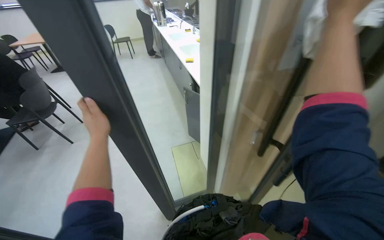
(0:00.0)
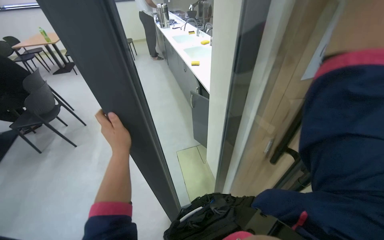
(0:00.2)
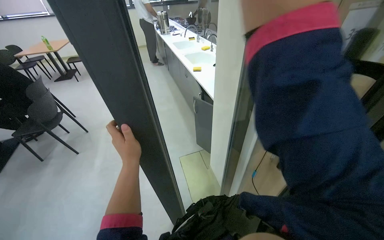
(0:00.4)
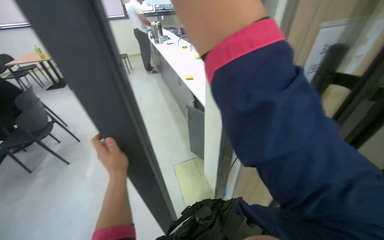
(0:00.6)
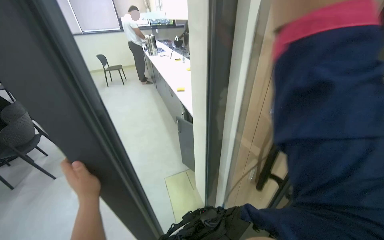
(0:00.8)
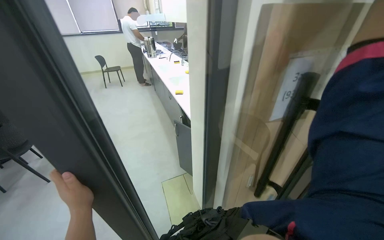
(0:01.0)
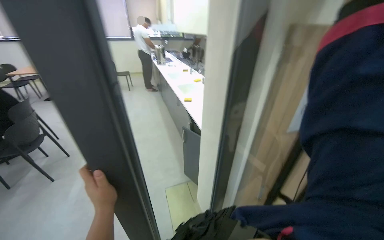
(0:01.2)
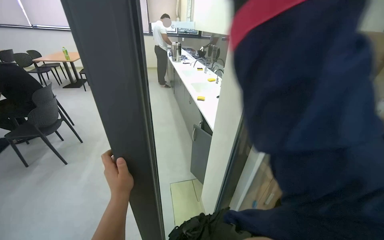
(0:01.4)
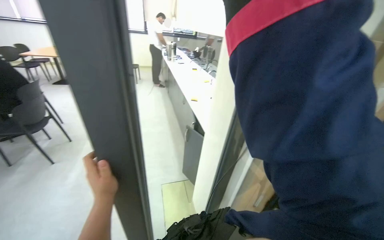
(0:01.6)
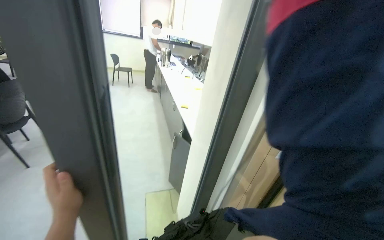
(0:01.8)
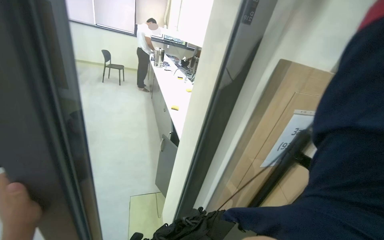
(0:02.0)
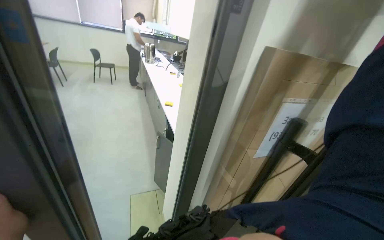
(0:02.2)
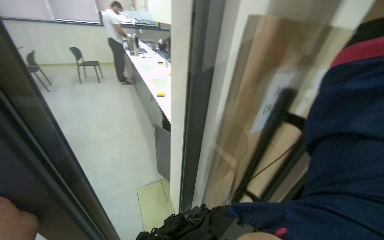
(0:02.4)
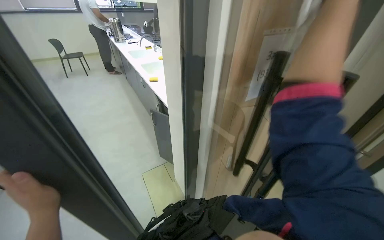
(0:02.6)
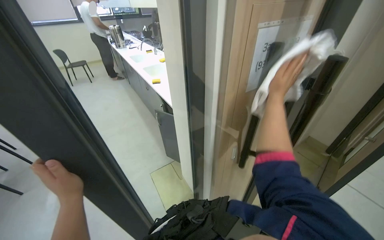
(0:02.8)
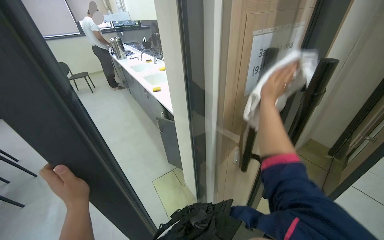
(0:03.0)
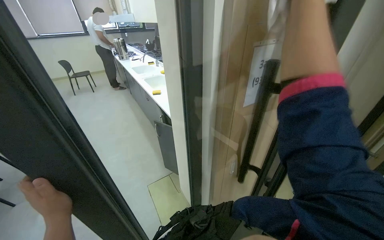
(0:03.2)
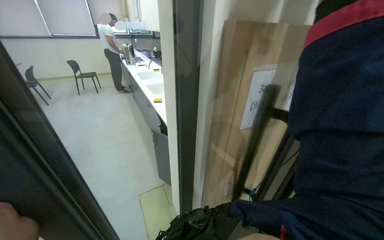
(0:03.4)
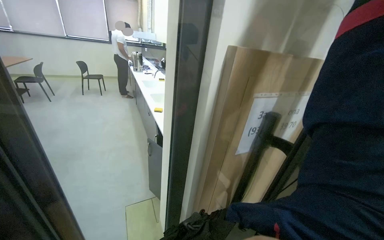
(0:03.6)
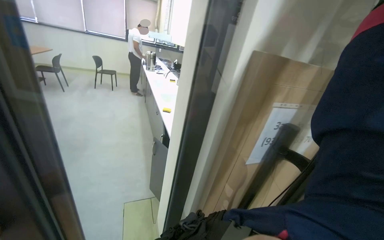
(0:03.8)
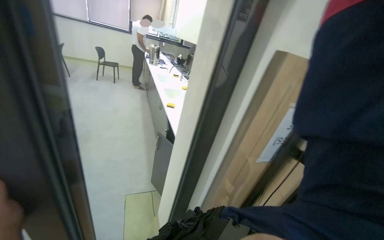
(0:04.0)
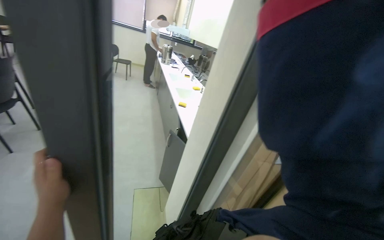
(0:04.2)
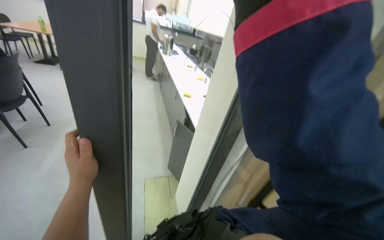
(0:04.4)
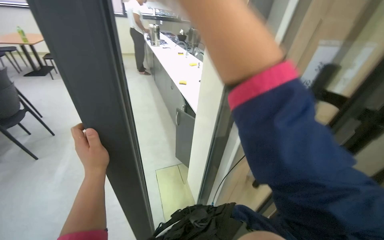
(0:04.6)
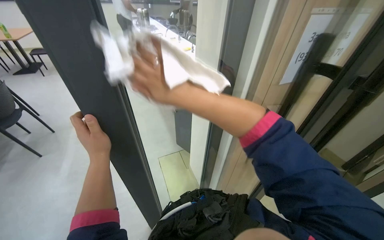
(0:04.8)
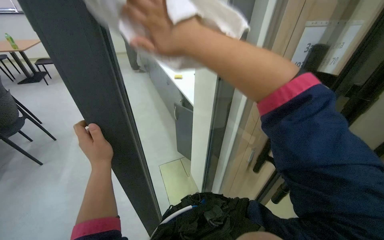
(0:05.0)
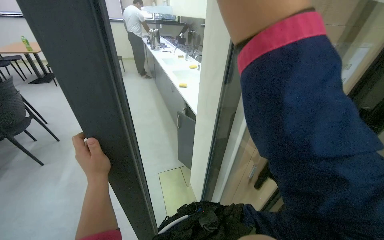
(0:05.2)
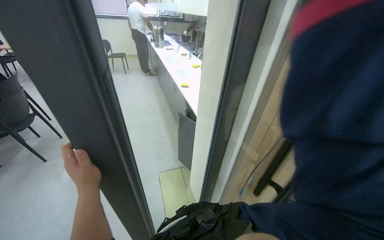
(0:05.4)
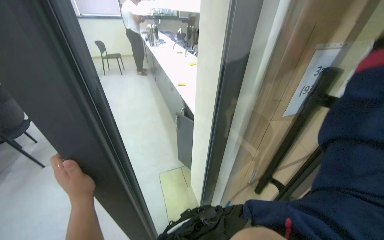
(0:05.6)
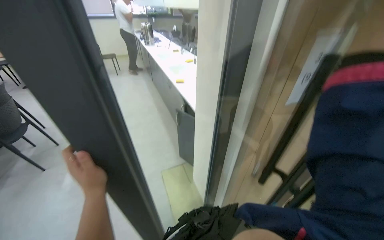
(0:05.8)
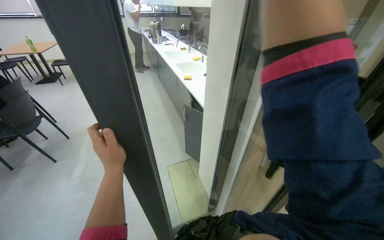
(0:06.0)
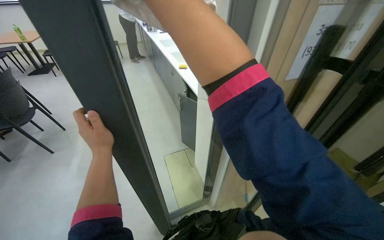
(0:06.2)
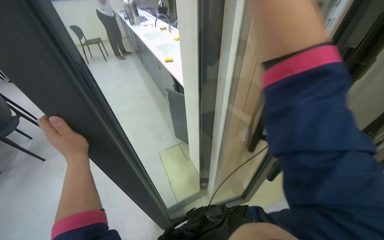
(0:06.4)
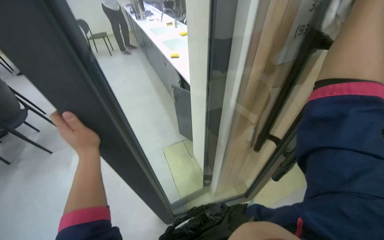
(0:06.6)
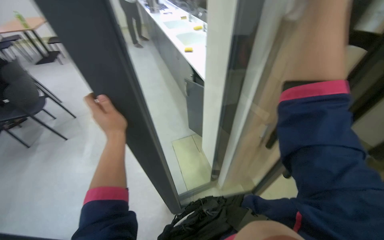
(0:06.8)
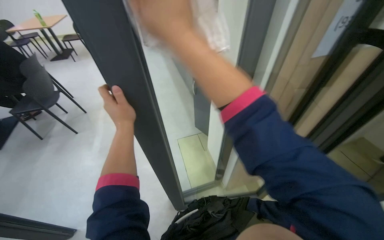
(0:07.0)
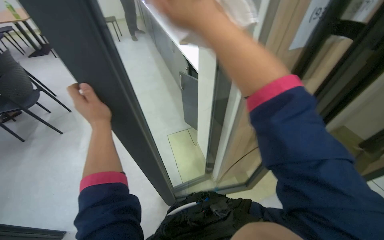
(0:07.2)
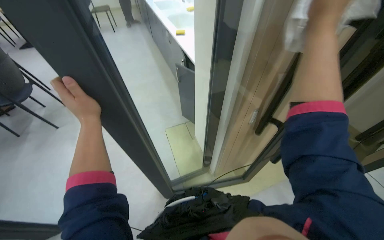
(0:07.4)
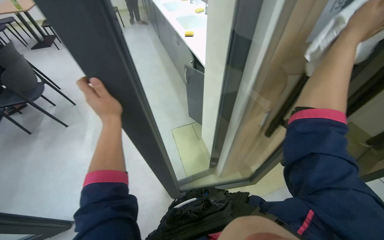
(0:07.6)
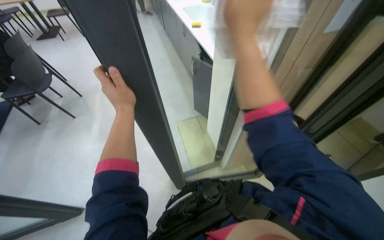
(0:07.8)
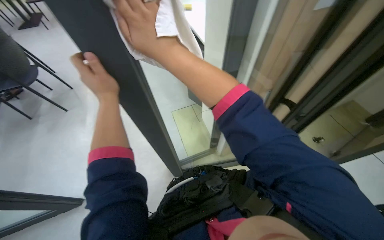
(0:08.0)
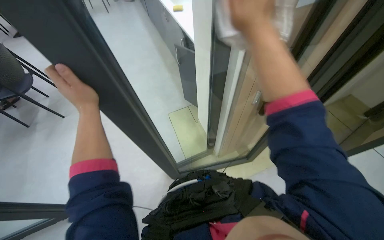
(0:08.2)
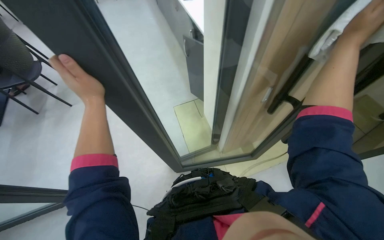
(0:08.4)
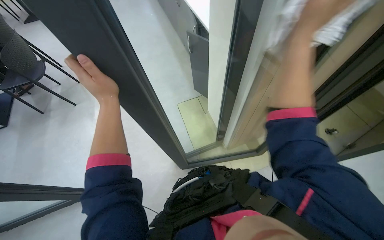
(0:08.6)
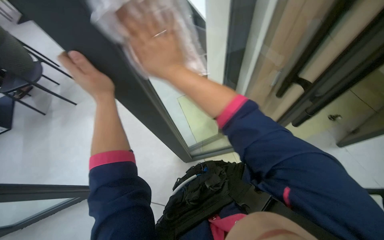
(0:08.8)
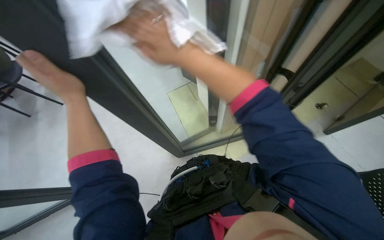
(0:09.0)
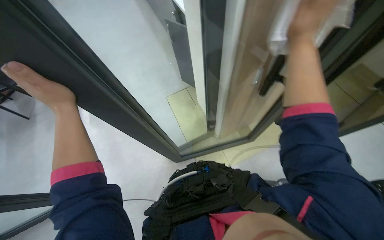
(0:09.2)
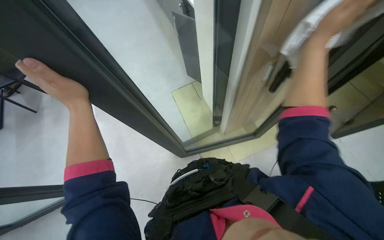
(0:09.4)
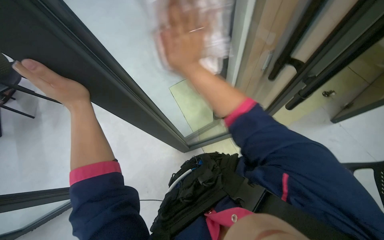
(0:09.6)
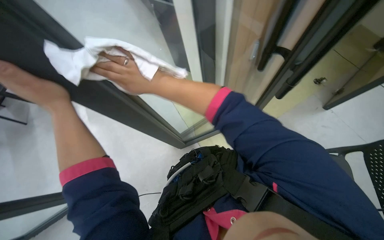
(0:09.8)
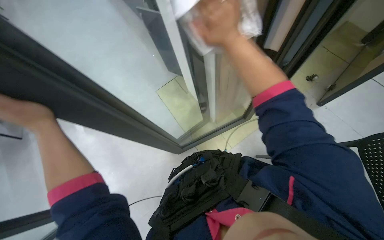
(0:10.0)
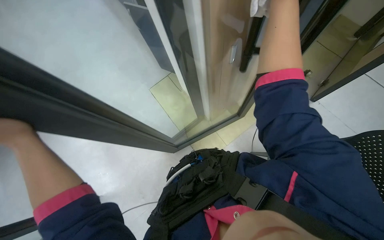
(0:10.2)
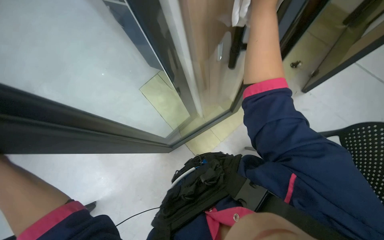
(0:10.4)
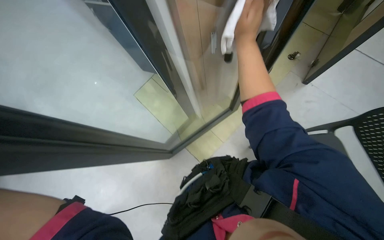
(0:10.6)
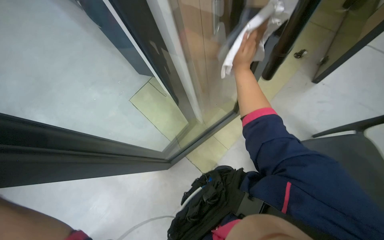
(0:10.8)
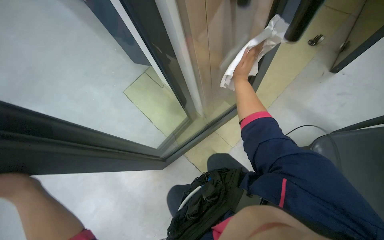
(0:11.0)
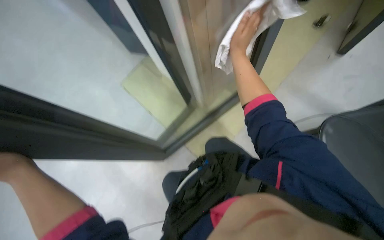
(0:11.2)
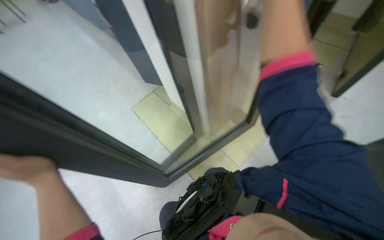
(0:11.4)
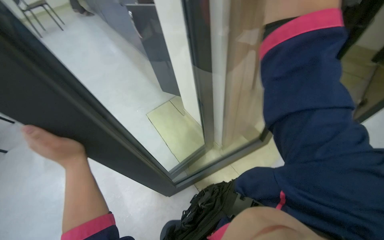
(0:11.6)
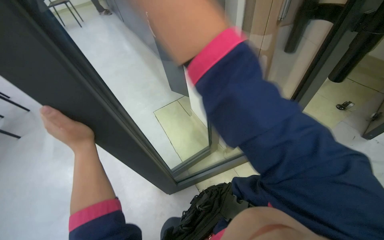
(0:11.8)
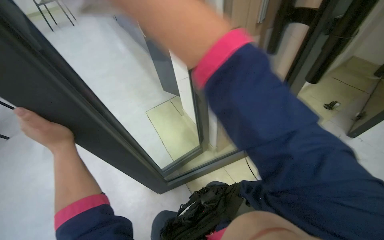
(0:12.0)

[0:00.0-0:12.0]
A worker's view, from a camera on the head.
Job: wiping surfaces.
The whole recording: Wiping door frame and handle. The worker wipes the door frame and handle with a white cloth.
0:06.0 to 0:07.6: The view tips downward by approximately 15 degrees.
0:07.6 to 0:09.0: The camera pitches downward, by about 15 degrees.
0:10.4 to 0:12.0: The view tilts some 15 degrees upward.

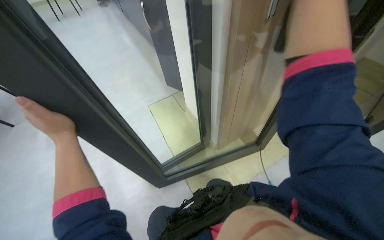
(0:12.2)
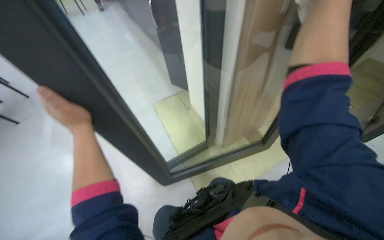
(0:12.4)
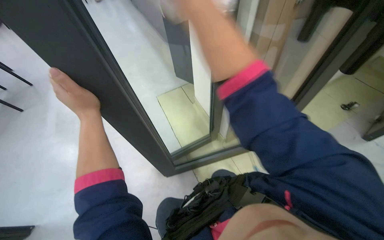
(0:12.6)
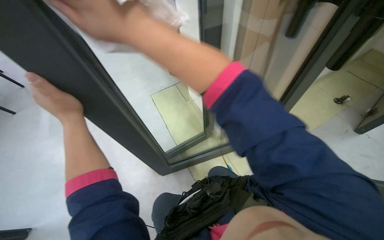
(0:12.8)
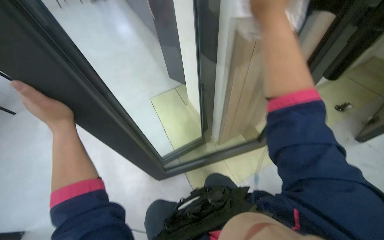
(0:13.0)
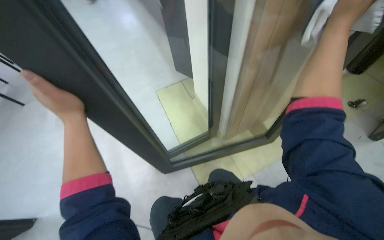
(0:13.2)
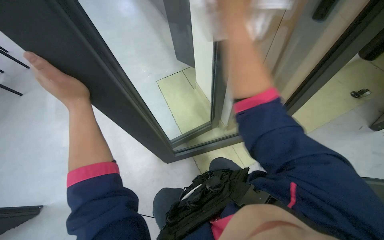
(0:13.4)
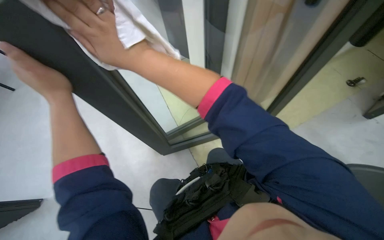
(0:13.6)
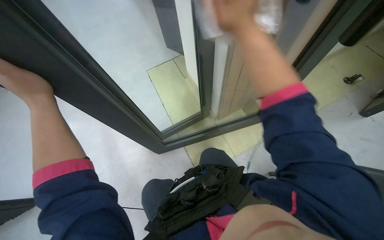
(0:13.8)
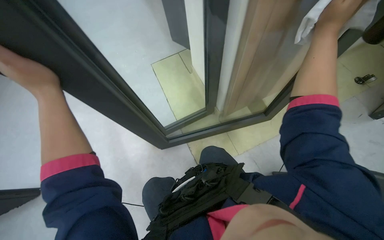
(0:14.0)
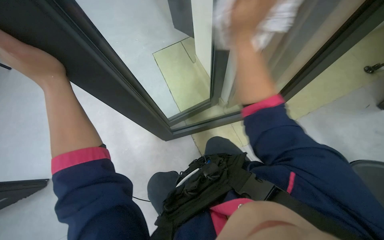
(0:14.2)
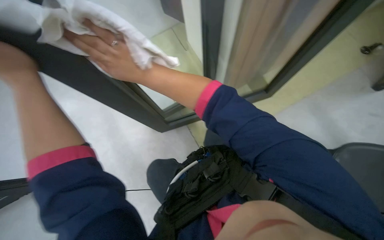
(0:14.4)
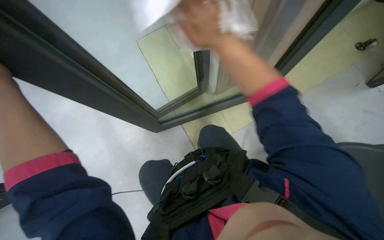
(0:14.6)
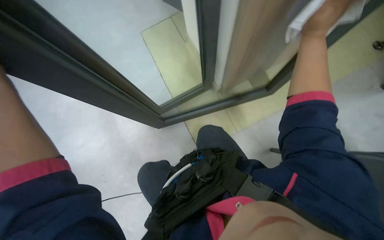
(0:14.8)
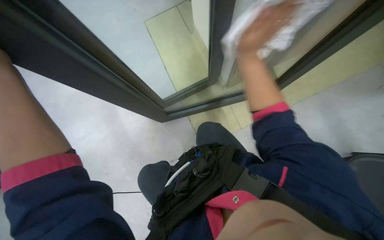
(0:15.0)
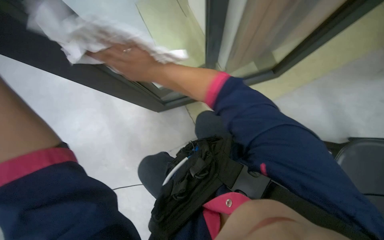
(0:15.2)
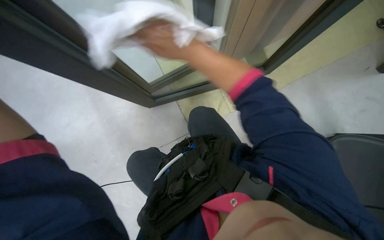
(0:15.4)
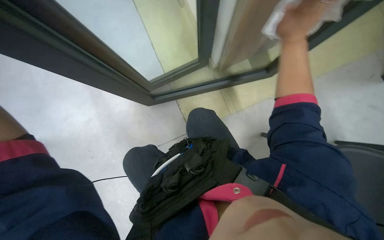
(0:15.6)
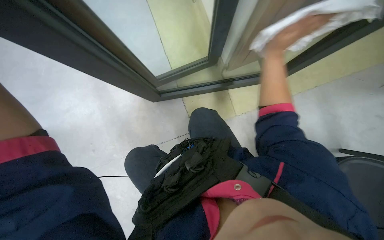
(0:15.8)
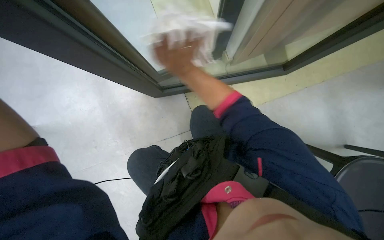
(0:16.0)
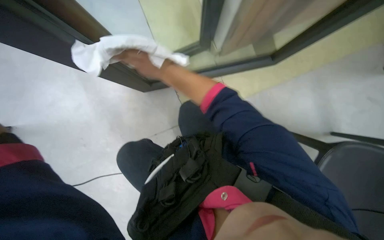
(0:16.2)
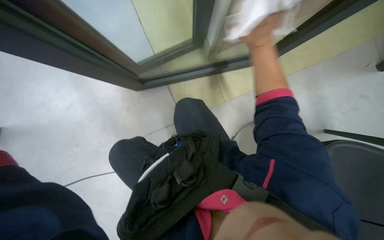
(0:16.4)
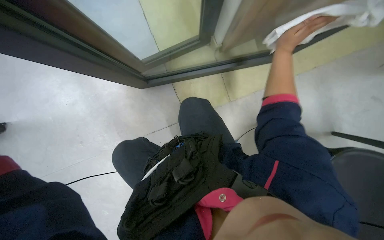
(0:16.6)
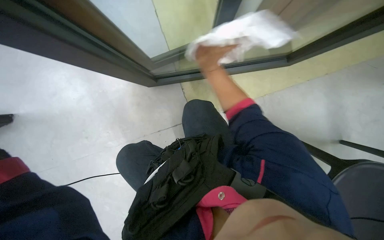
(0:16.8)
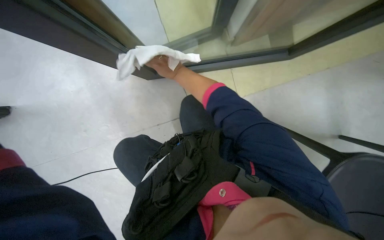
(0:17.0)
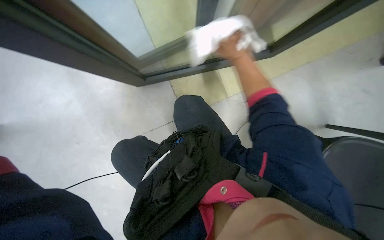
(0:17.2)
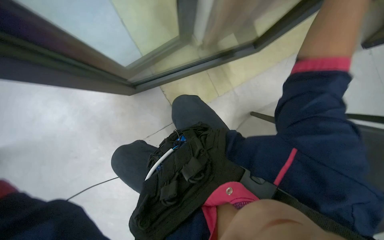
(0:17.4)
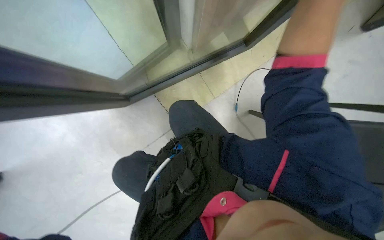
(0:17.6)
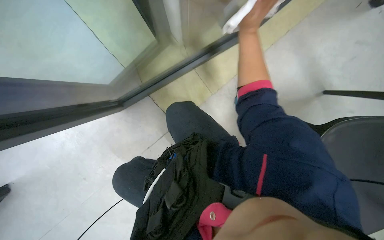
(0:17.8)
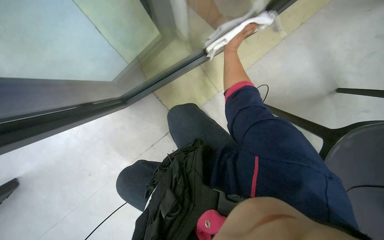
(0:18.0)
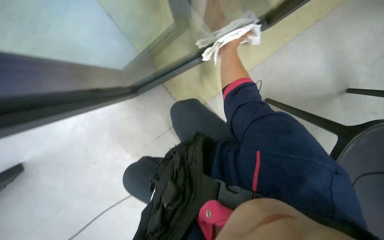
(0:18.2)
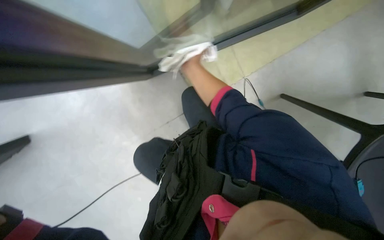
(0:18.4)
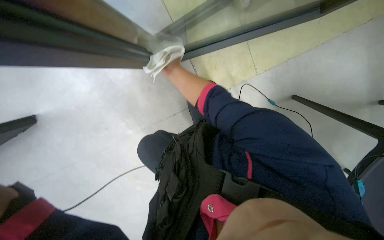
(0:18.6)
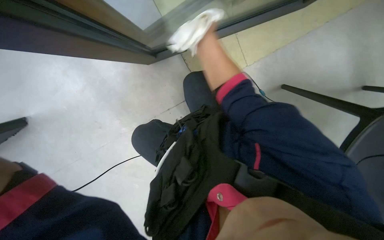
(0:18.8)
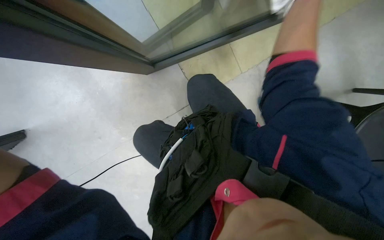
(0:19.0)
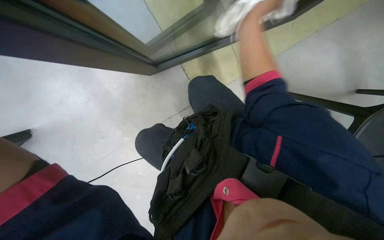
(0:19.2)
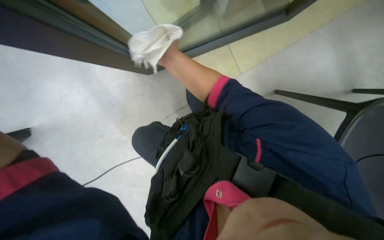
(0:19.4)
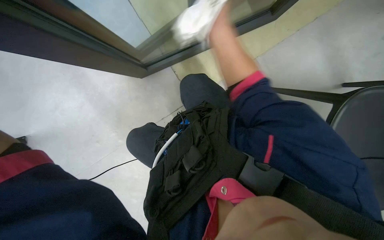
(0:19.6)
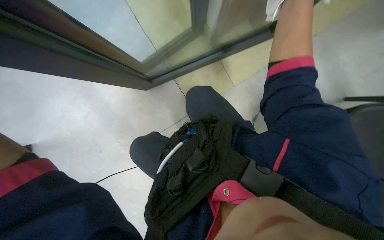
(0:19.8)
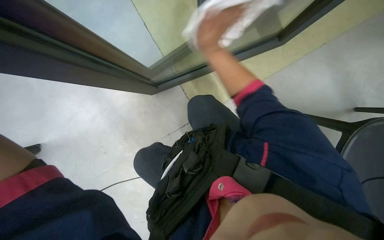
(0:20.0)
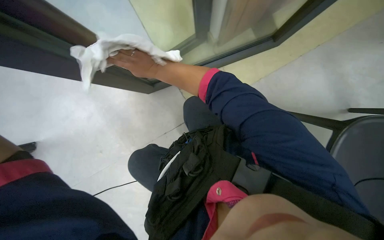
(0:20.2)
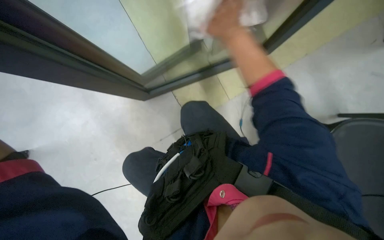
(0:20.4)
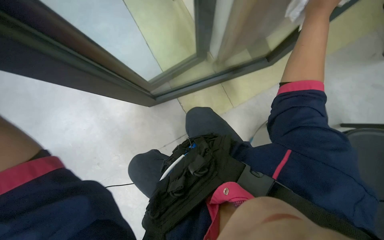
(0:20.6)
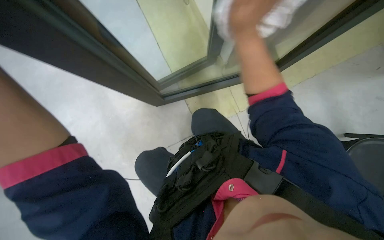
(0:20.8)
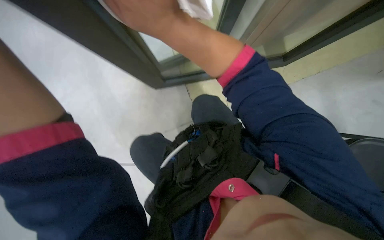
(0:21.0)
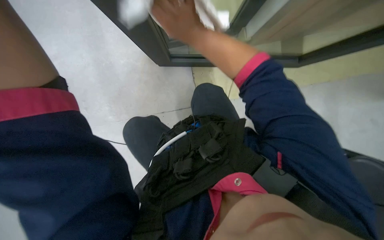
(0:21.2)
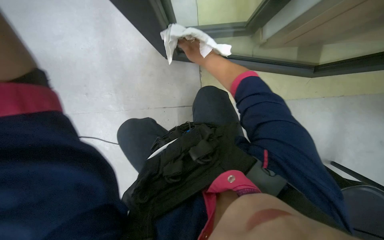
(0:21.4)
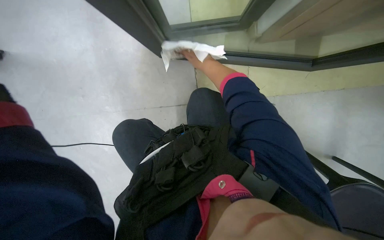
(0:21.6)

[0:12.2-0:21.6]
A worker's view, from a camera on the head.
Job: wiping surfaces.
The whole recording: Wiping door frame and handle. The worker wipes the door frame and handle with a white cloth.
0:12.2 to 0:13.8: The camera pitches downward, by some 15 degrees.
0:13.8 to 0:15.4: The camera pitches downward, by approximately 15 degrees.
0:17.0 to 0:18.4: The right hand reaches some 35 cm to the right, then returns.
0:18.4 to 0:20.0: The right hand is displaced up the picture by about 10 cm, and travels nearer to the camera and back again, approximately 20 cm each way.
